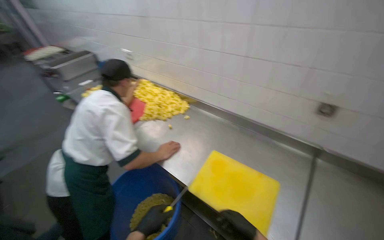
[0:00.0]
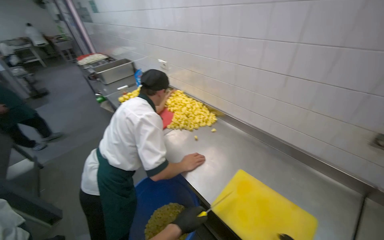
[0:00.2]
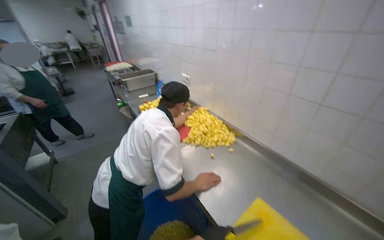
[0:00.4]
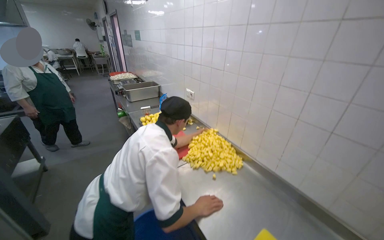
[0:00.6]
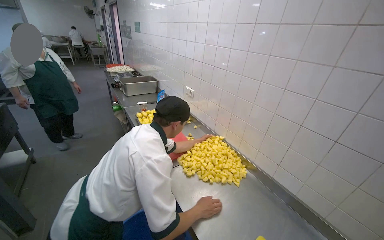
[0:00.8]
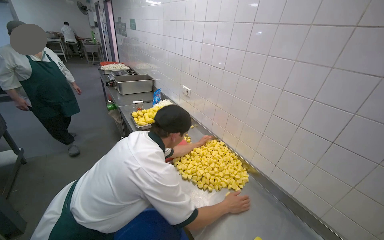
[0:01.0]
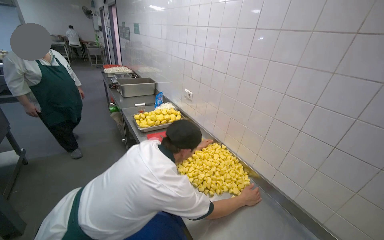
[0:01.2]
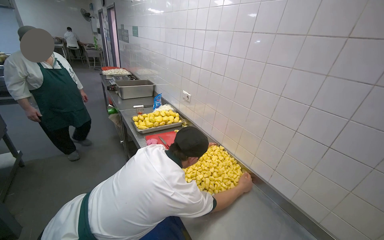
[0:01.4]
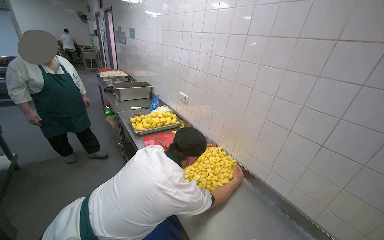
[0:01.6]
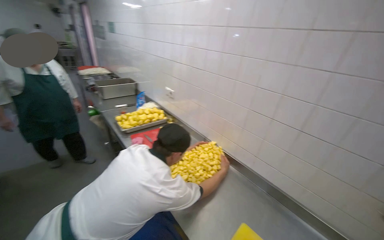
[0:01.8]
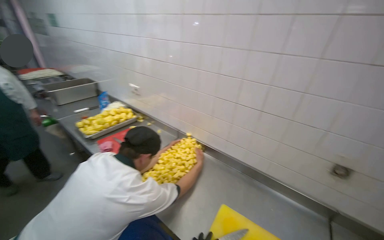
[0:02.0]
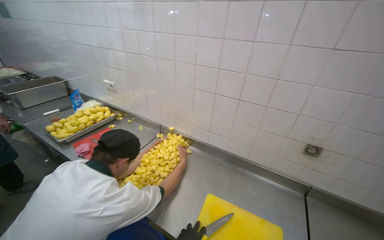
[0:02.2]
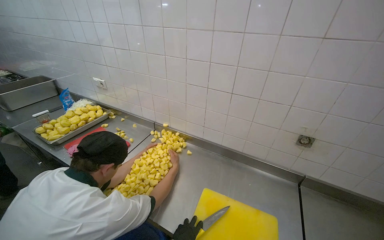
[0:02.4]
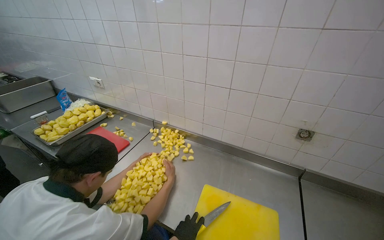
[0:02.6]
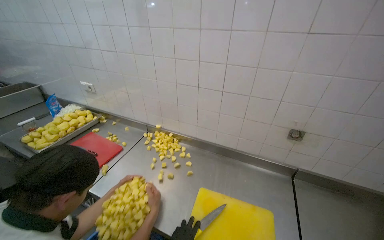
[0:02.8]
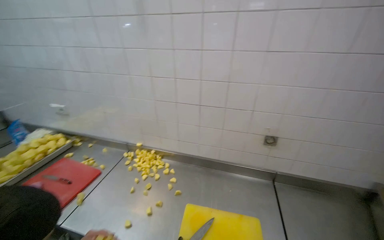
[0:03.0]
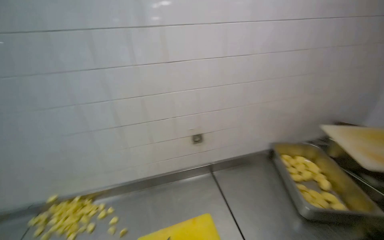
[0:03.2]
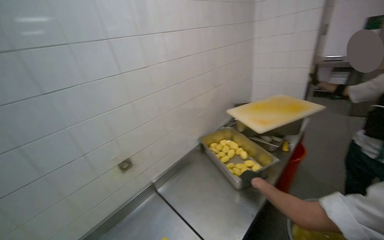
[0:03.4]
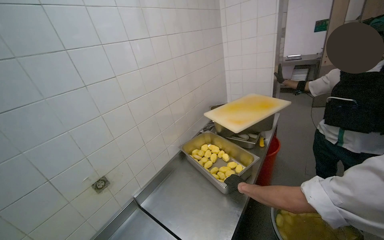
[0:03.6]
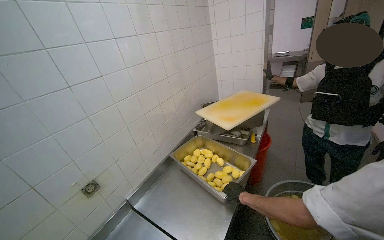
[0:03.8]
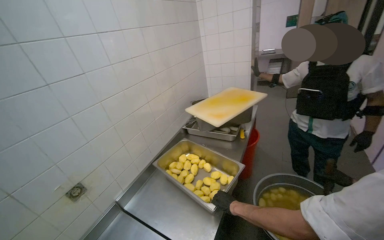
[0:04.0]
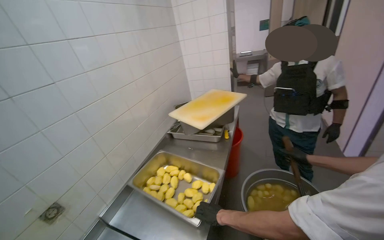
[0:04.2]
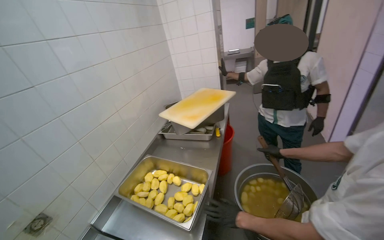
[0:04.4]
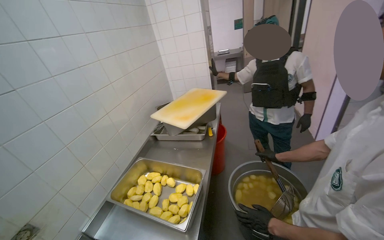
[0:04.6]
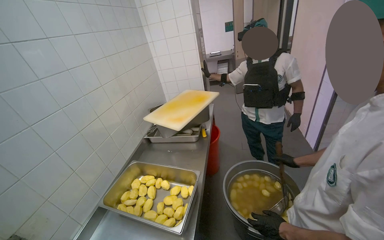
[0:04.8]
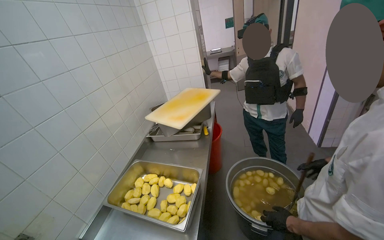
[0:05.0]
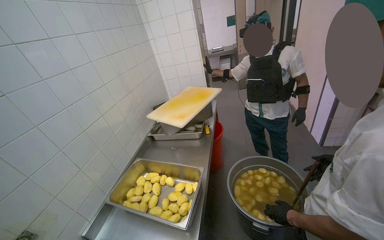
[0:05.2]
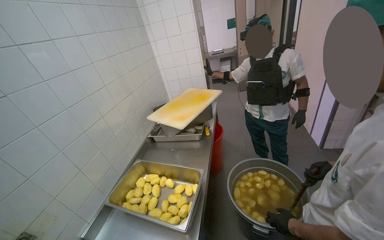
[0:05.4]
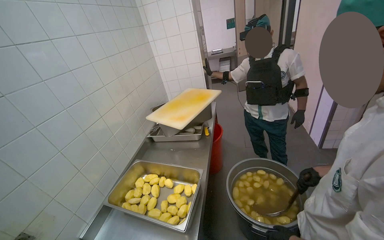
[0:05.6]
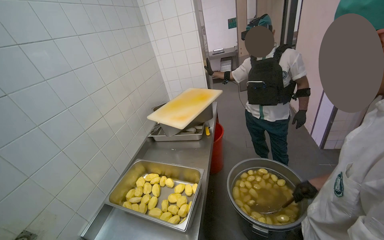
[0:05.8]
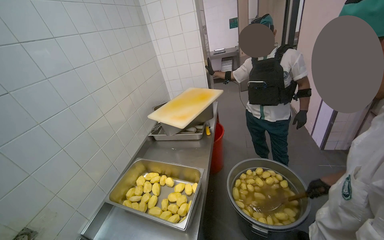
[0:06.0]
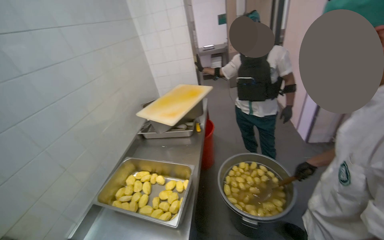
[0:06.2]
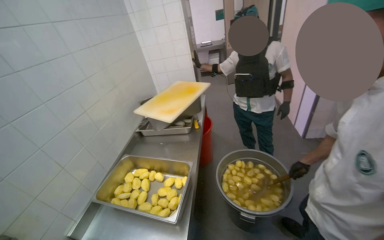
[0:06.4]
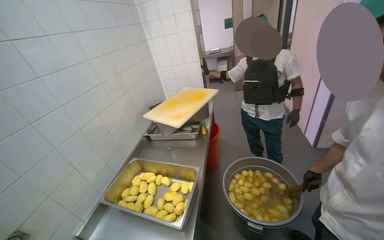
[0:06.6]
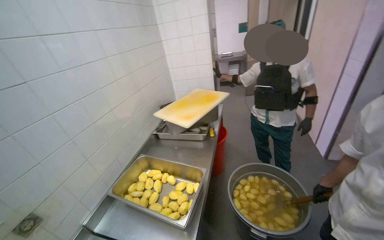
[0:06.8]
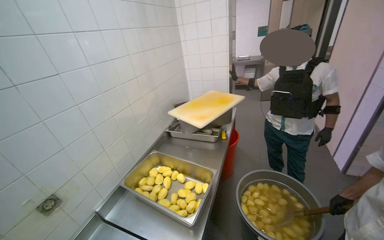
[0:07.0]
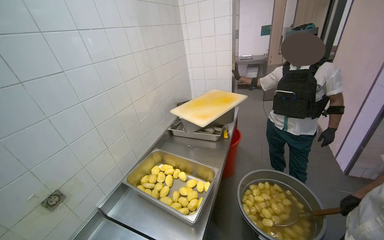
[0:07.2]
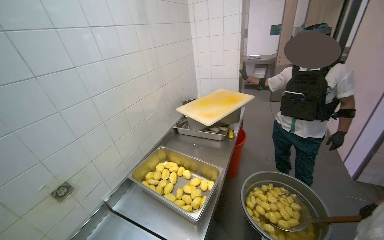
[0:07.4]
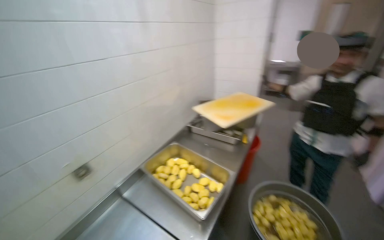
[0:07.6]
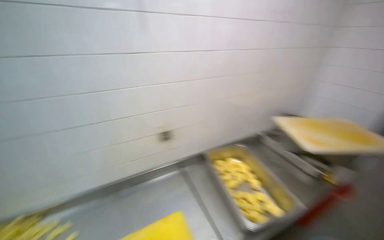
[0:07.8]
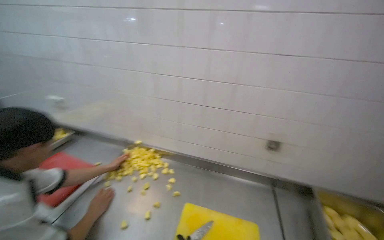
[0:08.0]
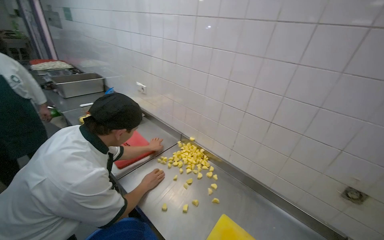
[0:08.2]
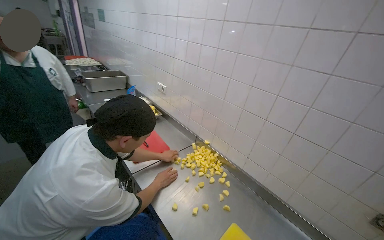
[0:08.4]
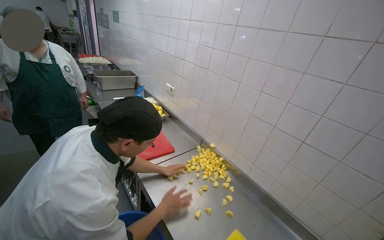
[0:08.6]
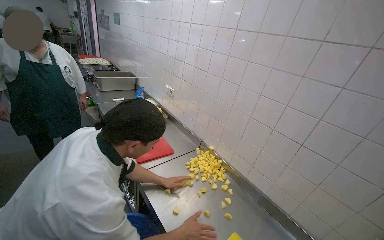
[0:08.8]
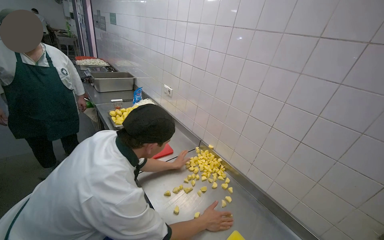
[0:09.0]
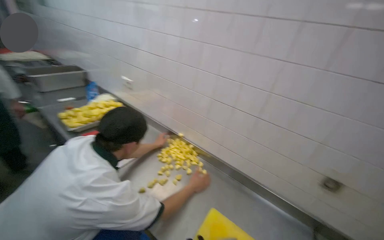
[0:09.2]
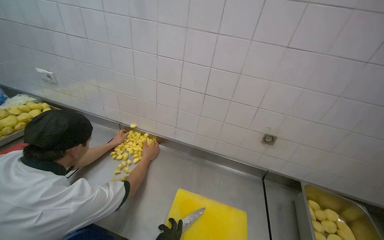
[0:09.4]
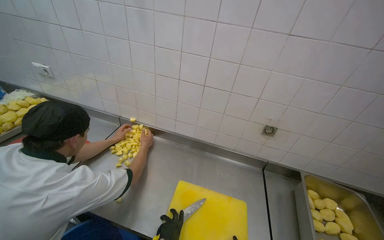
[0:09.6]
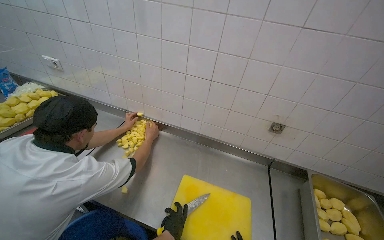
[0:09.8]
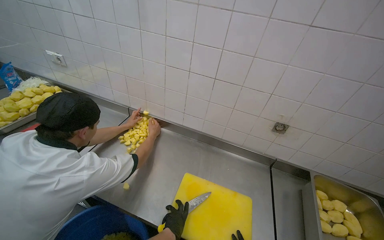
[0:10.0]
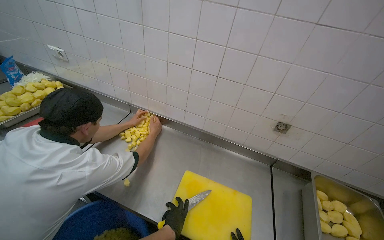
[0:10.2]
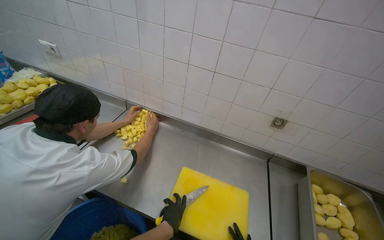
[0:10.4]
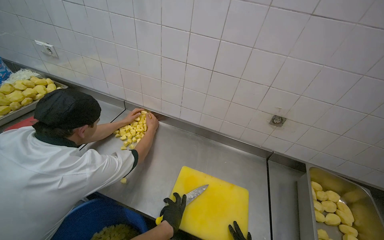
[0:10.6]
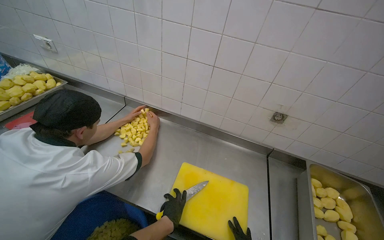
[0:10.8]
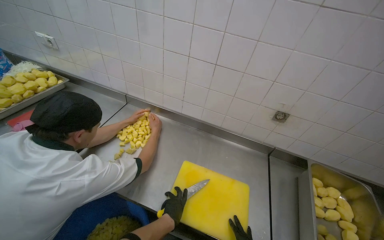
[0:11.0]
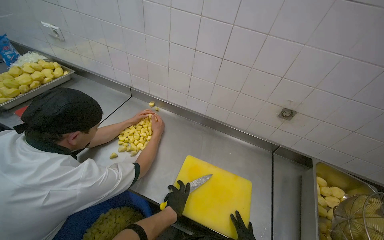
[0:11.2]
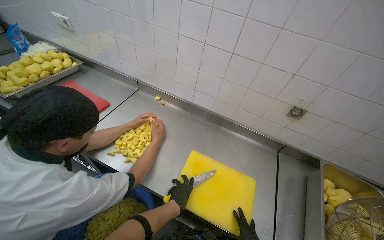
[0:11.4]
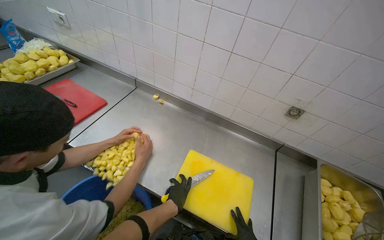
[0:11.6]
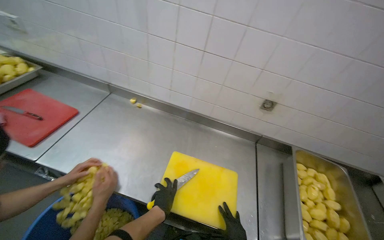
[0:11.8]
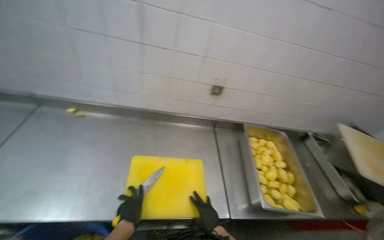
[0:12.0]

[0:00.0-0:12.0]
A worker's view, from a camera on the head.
Job: preparing food.
The whole recording: Cutting potatoes into cubes. The worker continues cutting peeled potatoes into cubes on a yellow cutting board.
0:00.0 to 0:01.6: The camera pitches upward, by about 15 degrees.
0:01.6 to 0:03.0: The head turns to the right by about 40 degrees.
0:03.0 to 0:04.4: The head rotates roughly 90 degrees to the right.
0:06.0 to 0:07.6: The head turns to the left by approximately 20 degrees.
0:07.6 to 0:09.0: The wearer looks about 110 degrees further to the left.
0:09.0 to 0:10.4: The head turns to the right by about 30 degrees. The camera pitches downward, by approximately 20 degrees.
0:10.4 to 0:12.0: The wearer's head swings about 20 degrees to the right.

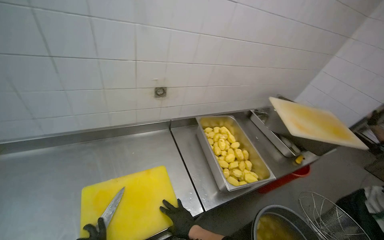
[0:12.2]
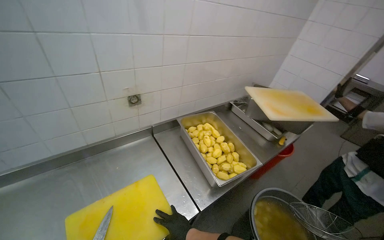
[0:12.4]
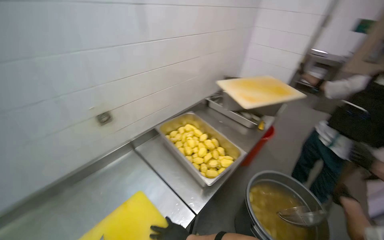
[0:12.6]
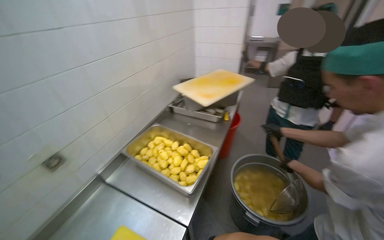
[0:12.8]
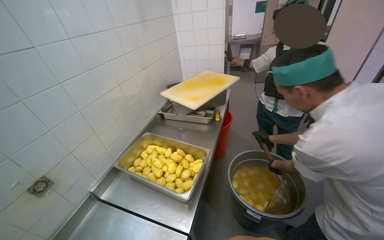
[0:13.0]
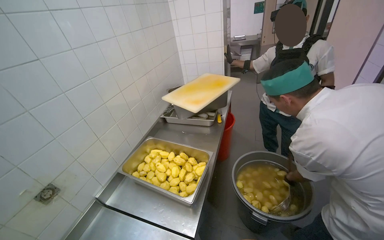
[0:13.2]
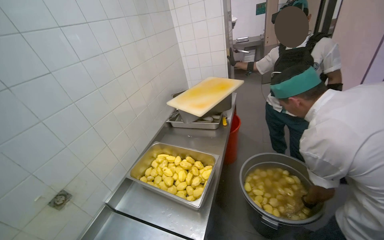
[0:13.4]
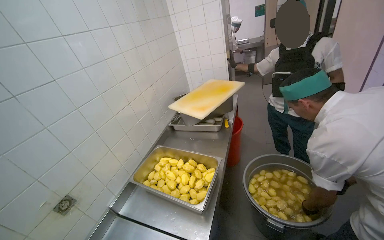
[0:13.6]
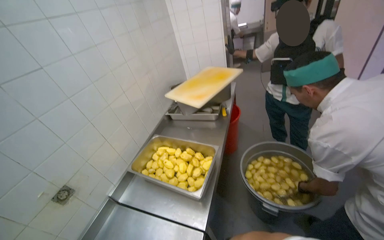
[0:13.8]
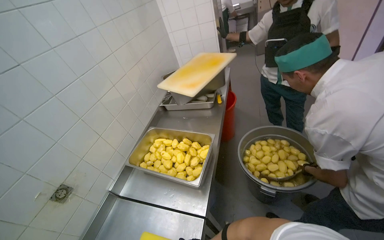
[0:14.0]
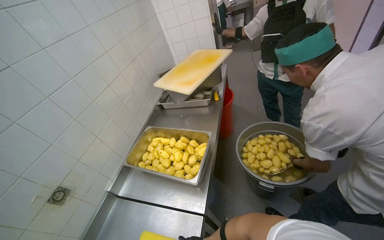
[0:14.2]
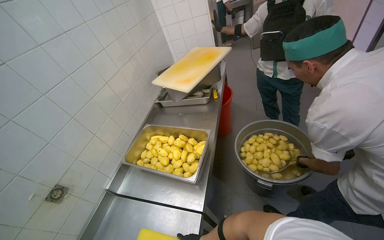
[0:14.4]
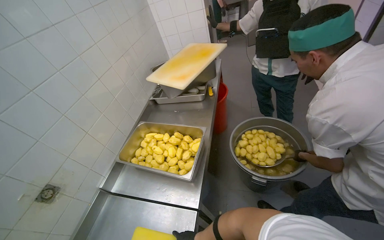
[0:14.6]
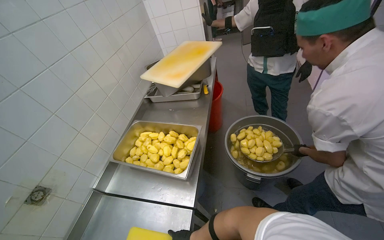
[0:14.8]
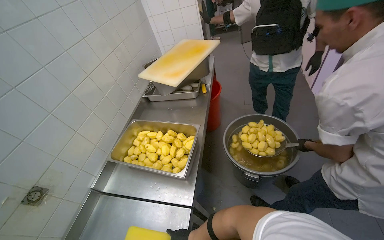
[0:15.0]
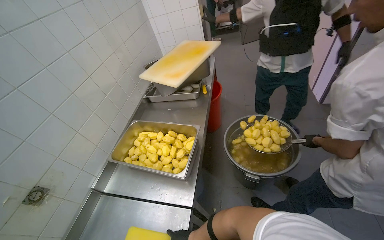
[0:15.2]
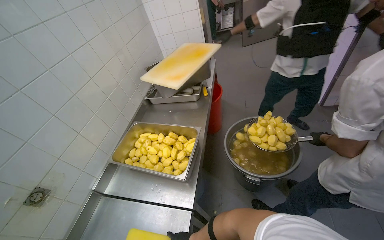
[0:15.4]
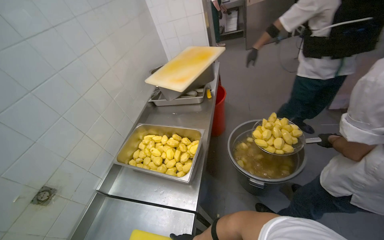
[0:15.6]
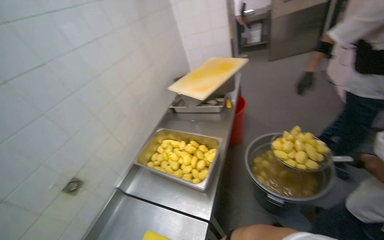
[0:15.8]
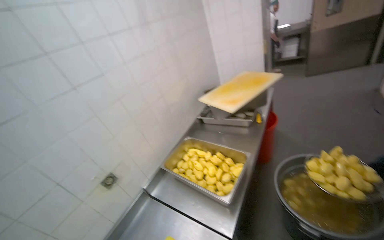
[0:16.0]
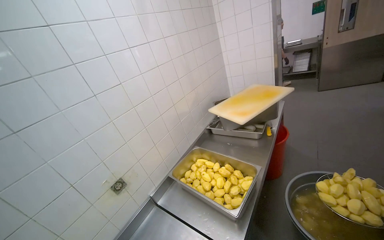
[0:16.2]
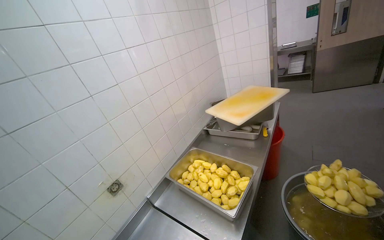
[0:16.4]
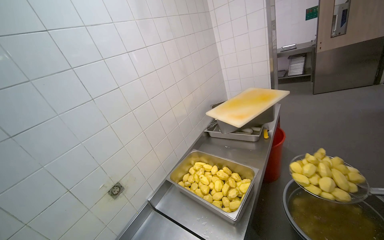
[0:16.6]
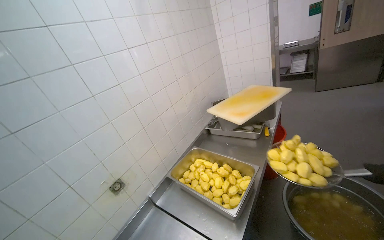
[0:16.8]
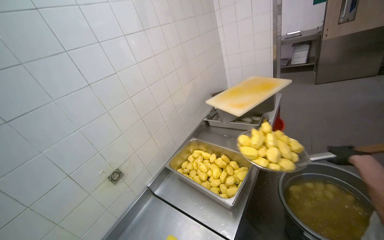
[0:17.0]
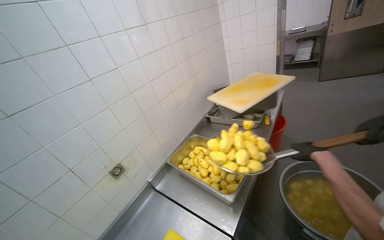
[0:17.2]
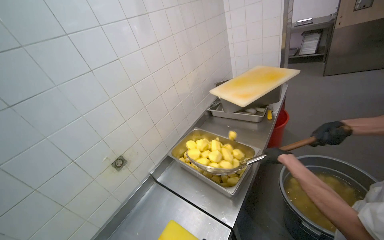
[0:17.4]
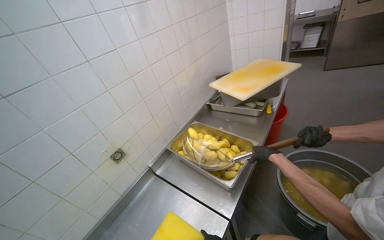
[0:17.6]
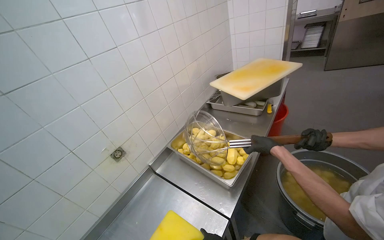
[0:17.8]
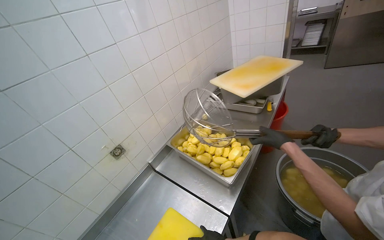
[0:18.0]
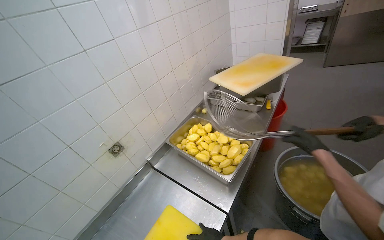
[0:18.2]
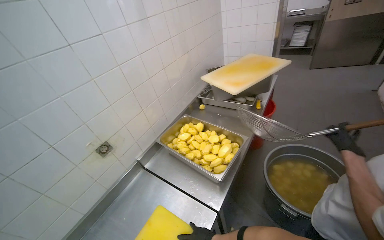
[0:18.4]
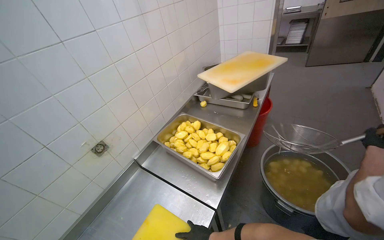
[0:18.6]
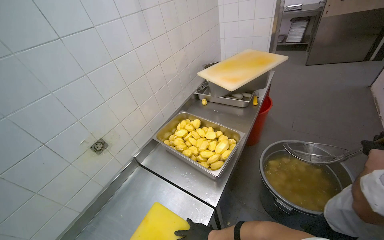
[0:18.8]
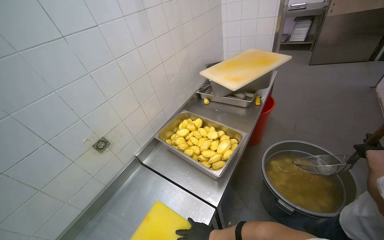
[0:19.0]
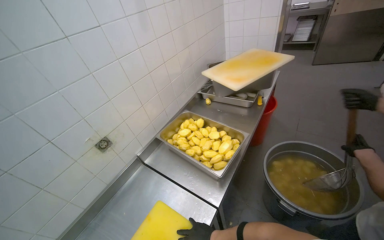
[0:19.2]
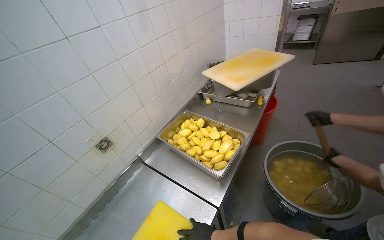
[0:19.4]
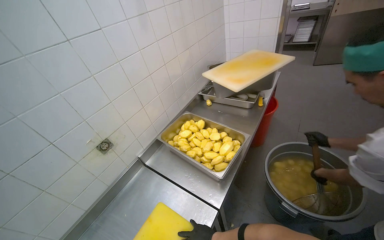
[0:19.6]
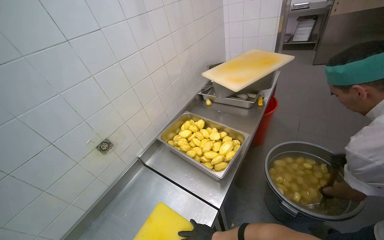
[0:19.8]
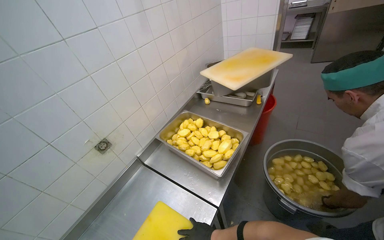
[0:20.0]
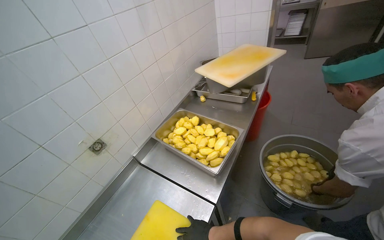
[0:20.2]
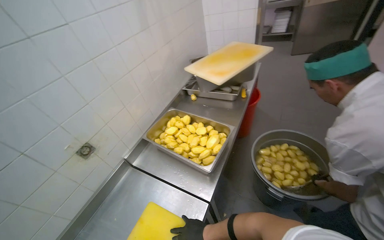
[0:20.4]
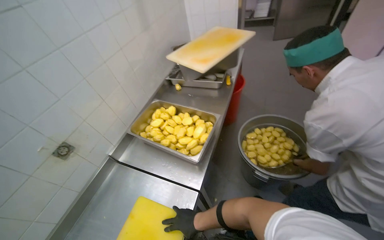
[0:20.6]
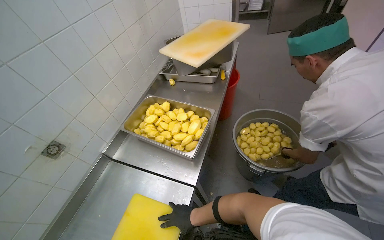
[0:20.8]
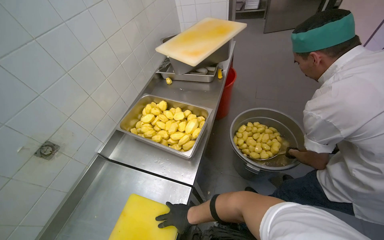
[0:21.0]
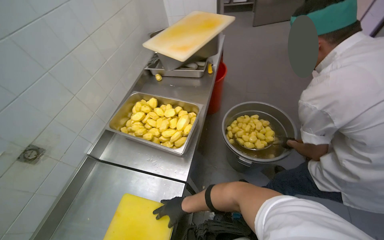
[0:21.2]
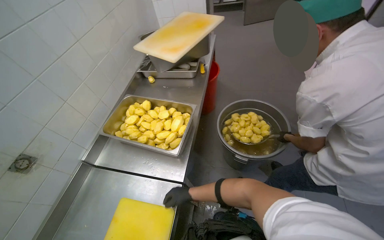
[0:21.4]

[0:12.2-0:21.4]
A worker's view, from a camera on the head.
Job: preparing food.
The whole recording: Cutting potatoes into cubes. The worker continues cutting peeled potatoes into cubes on a yellow cutting board.
0:12.2 to 0:13.8: The head rotates approximately 55 degrees to the right.
0:15.2 to 0:16.8: The head turns to the left by about 25 degrees. The view tilts about 15 degrees upward.
0:19.8 to 0:21.4: The head rotates some 20 degrees to the right.
